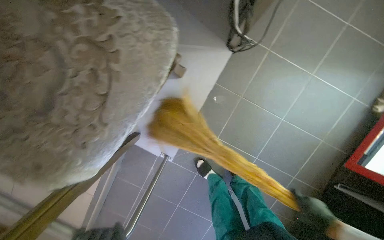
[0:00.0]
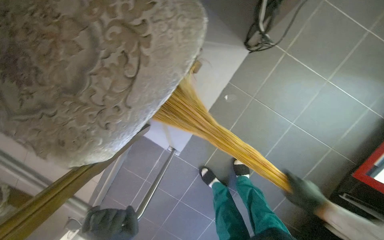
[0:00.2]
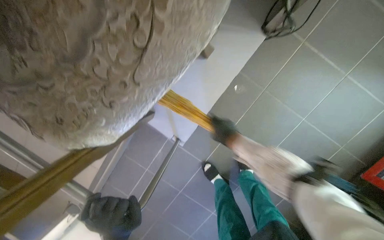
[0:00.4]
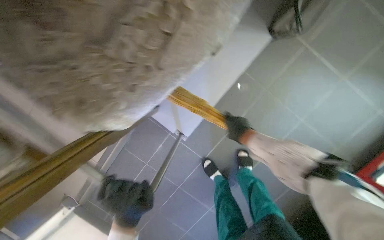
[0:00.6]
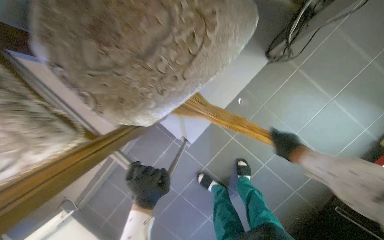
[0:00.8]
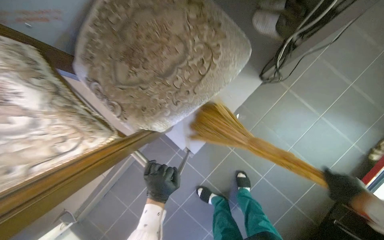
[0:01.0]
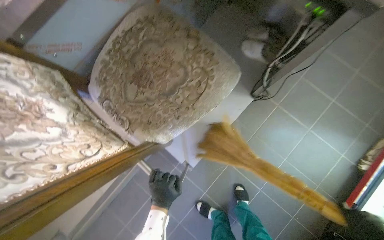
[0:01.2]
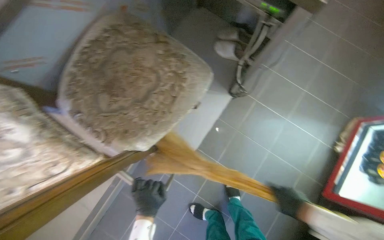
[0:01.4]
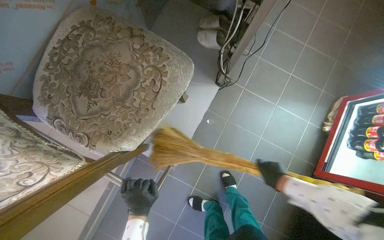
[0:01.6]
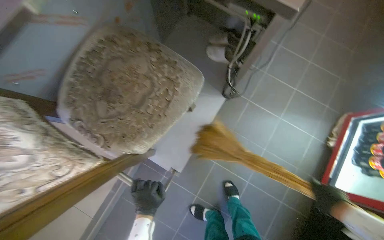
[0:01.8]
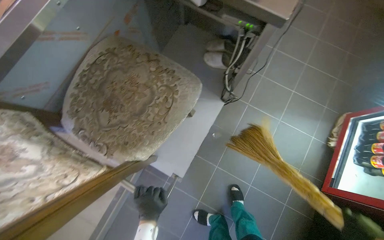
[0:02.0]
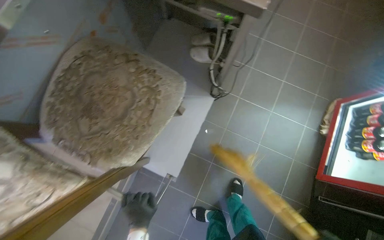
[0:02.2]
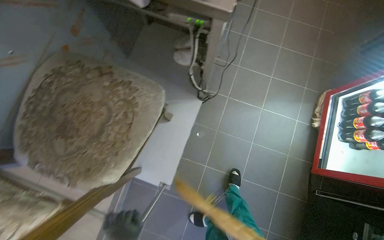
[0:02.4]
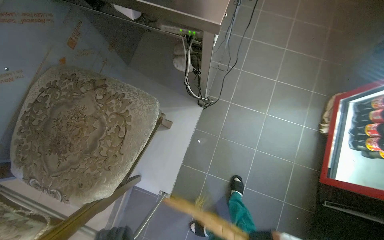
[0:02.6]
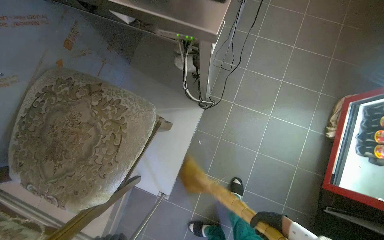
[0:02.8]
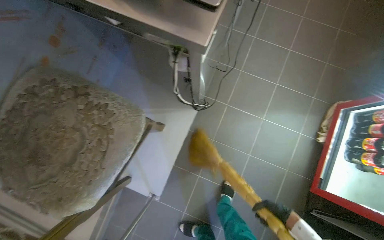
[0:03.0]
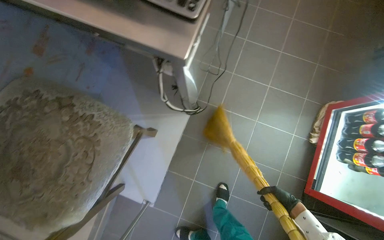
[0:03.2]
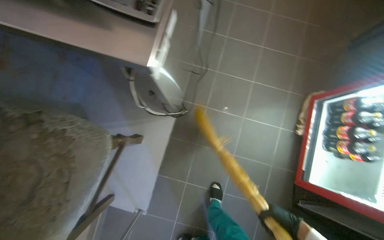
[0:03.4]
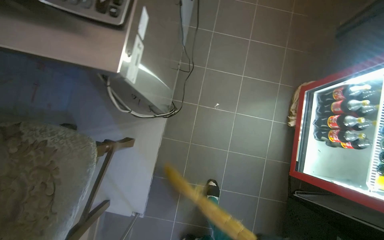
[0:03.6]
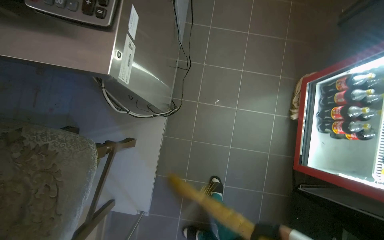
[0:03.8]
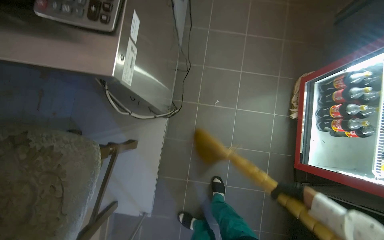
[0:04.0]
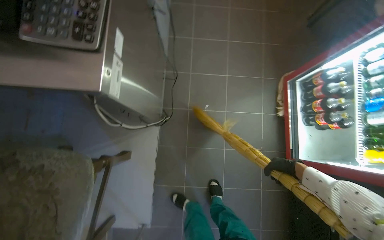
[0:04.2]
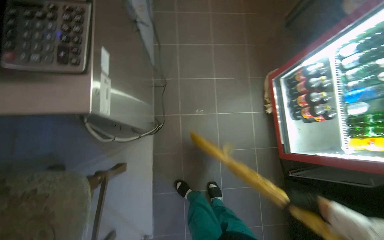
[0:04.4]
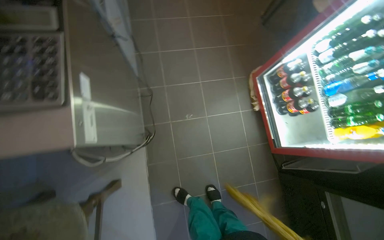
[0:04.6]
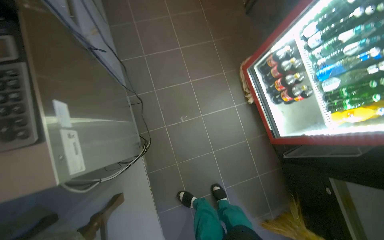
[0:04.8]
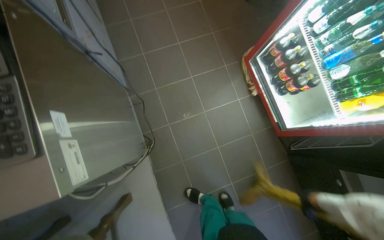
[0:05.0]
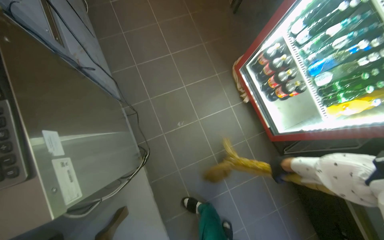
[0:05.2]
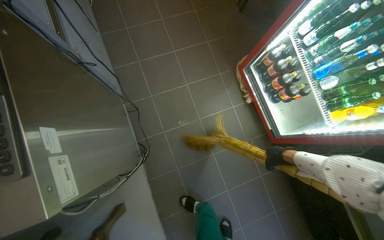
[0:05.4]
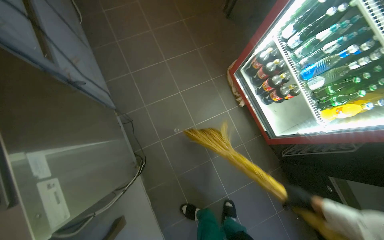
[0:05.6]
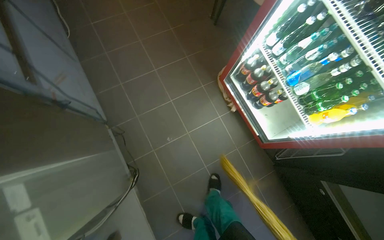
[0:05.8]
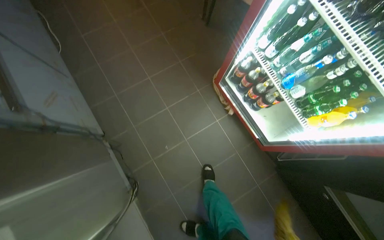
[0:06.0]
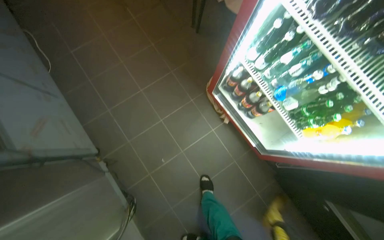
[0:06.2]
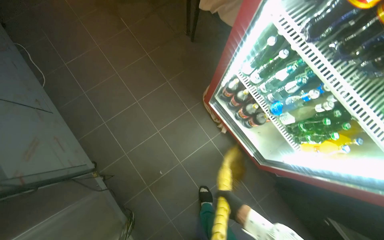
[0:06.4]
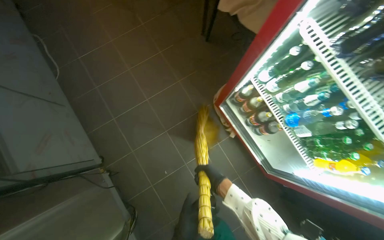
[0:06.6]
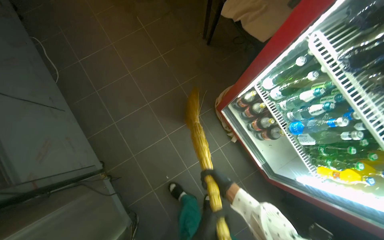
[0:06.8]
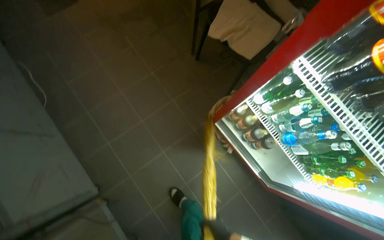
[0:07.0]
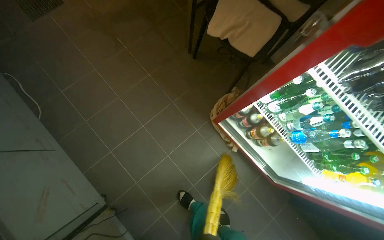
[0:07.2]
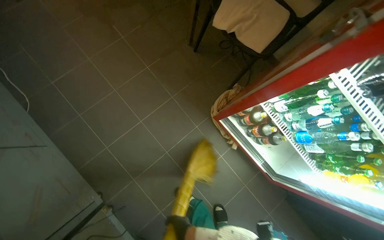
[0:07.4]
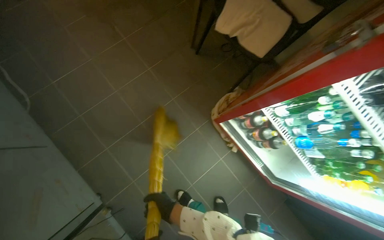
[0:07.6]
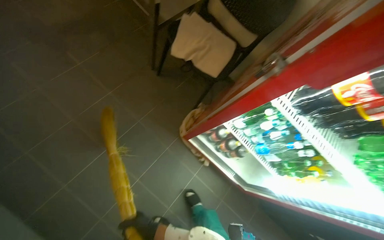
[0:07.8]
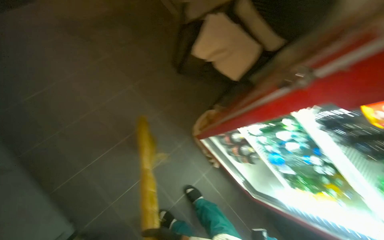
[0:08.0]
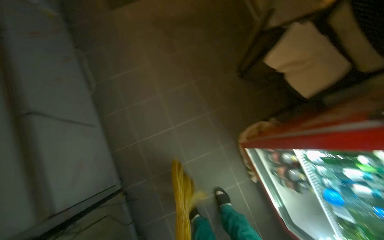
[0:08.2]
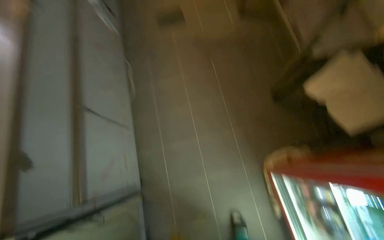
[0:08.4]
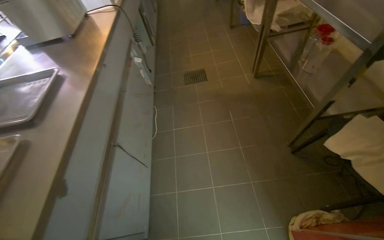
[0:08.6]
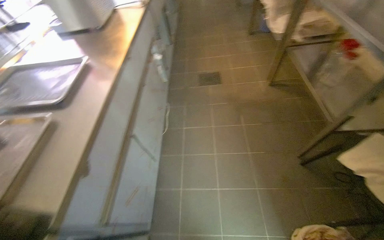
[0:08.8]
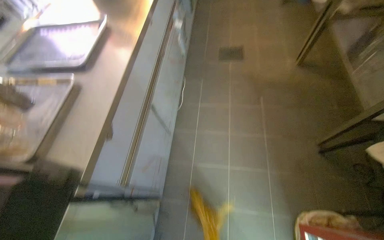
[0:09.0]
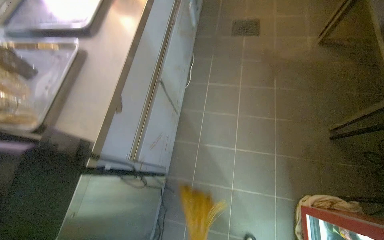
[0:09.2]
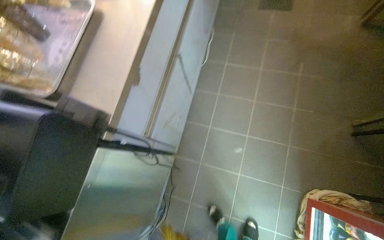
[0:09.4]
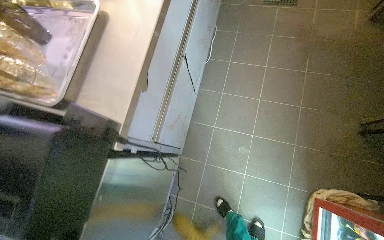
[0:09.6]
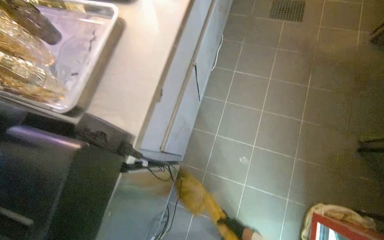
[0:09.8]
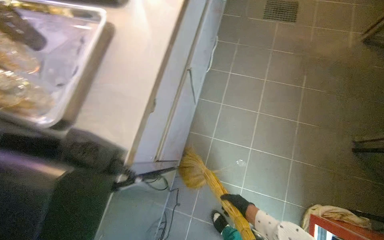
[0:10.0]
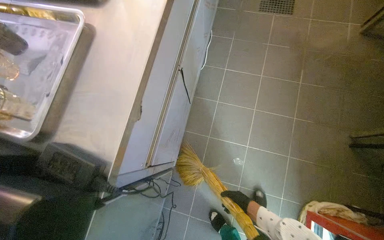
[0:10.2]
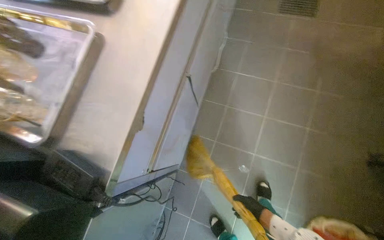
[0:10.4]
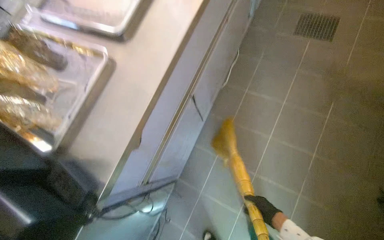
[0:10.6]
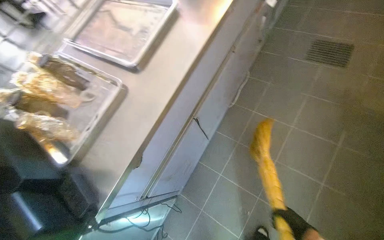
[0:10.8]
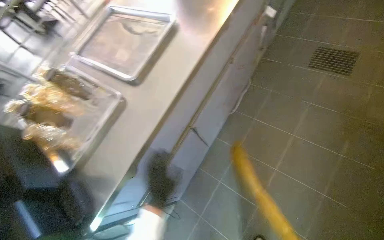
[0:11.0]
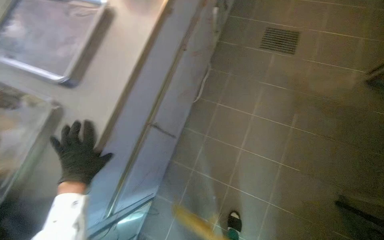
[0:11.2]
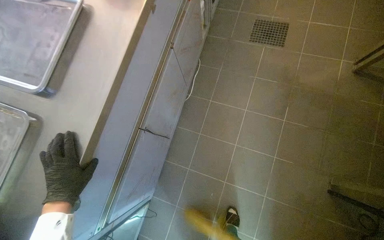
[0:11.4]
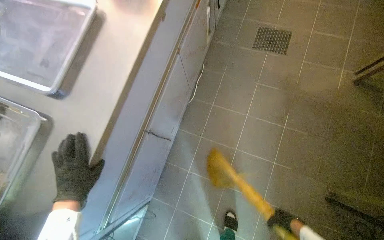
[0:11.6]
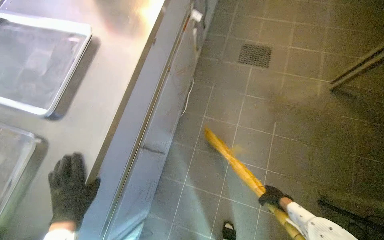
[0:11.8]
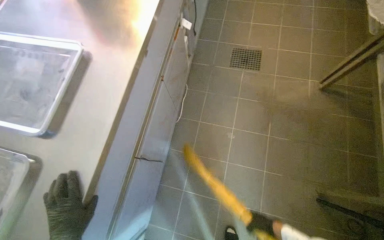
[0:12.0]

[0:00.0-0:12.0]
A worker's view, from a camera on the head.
Job: sweeping floor.
The whole recording: Sweeping kitchen floor. The worker sweeps the kitchen floor with a broom and dustpan.
0:00.0 to 0:01.6: The view tilts about 15 degrees upward.
0:04.4 to 0:06.0: The scene rotates counterclockwise by some 30 degrees.
0:06.0 to 0:07.6: The camera travels some 40 cm.
0:07.6 to 0:09.0: The wearer's head swings approximately 50 degrees to the left. The wearer looks some 15 degrees further upward.
0:09.0 to 0:10.4: The camera pitches downward, by roughly 20 degrees.

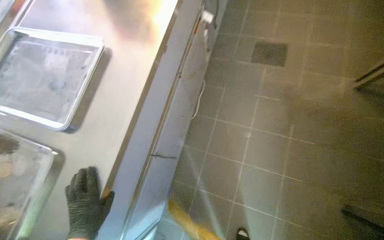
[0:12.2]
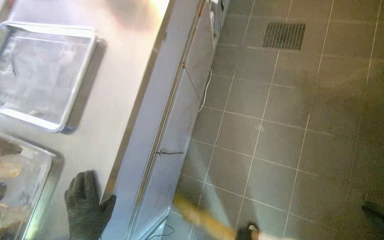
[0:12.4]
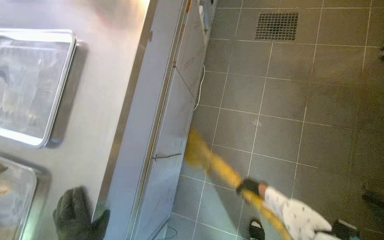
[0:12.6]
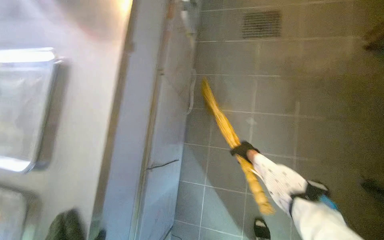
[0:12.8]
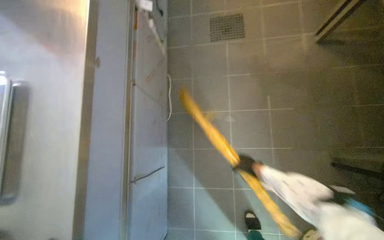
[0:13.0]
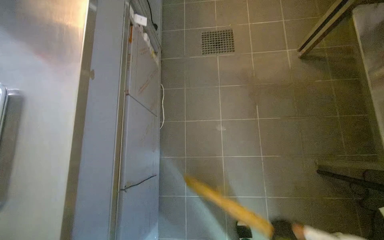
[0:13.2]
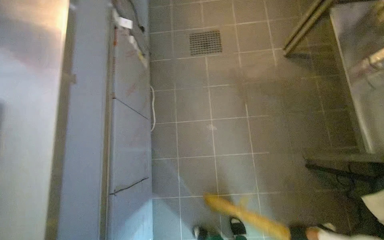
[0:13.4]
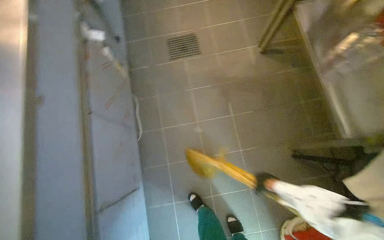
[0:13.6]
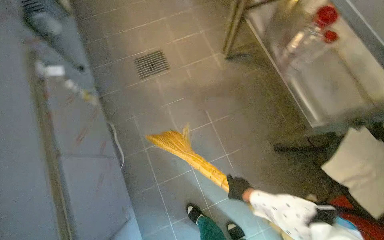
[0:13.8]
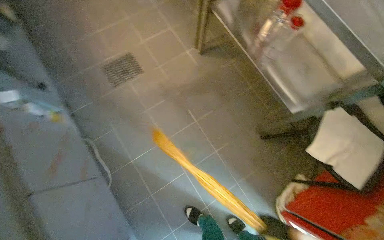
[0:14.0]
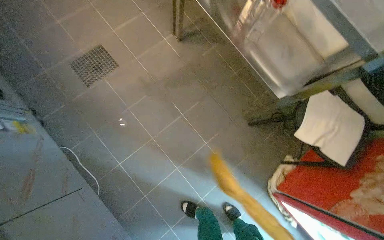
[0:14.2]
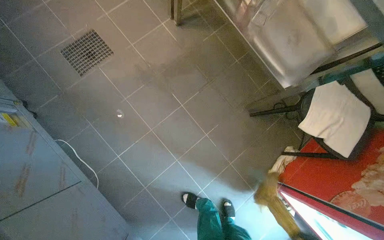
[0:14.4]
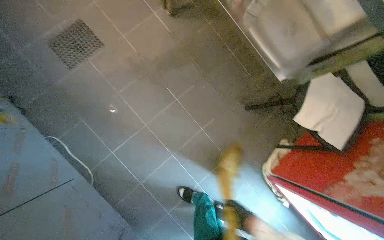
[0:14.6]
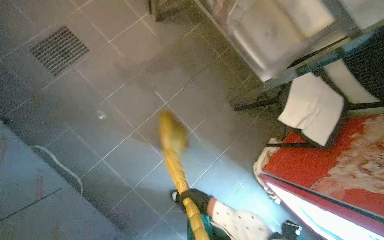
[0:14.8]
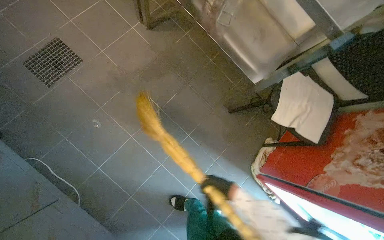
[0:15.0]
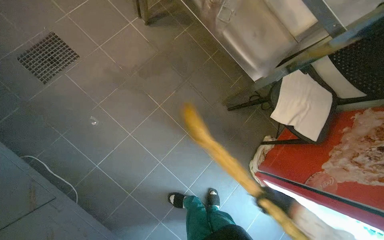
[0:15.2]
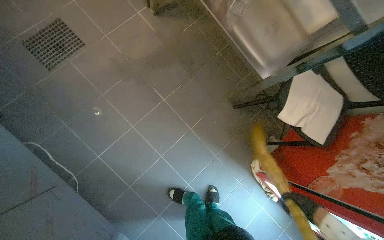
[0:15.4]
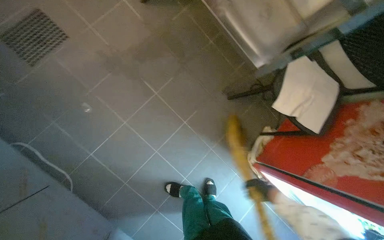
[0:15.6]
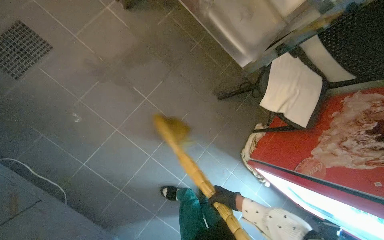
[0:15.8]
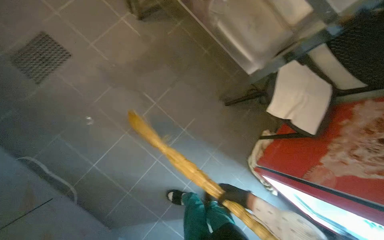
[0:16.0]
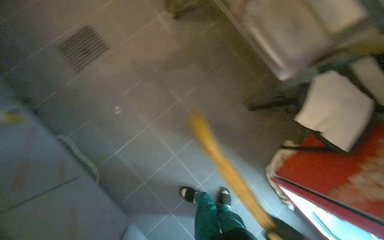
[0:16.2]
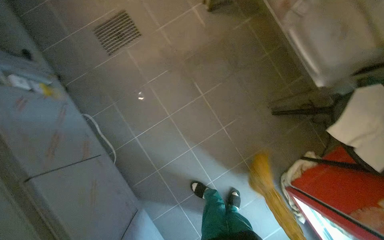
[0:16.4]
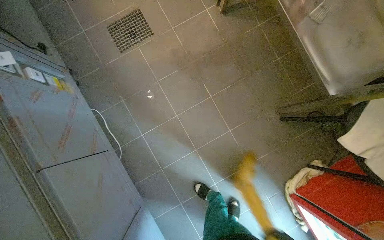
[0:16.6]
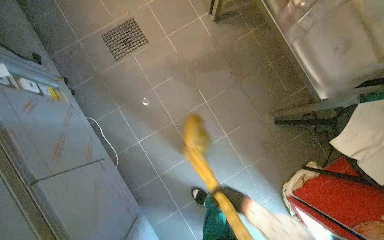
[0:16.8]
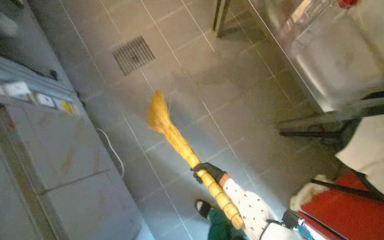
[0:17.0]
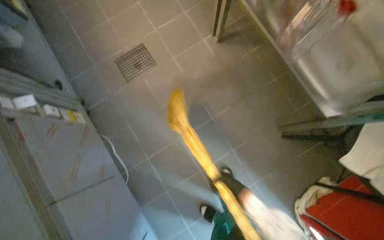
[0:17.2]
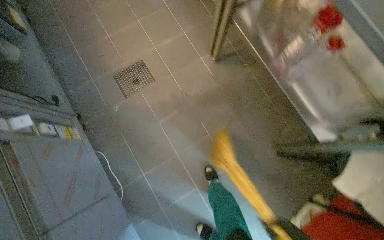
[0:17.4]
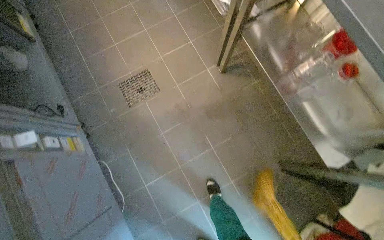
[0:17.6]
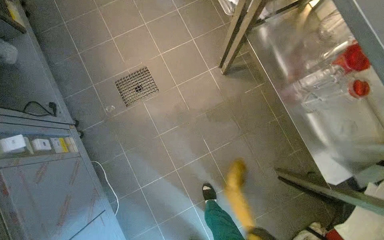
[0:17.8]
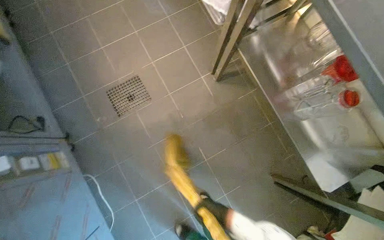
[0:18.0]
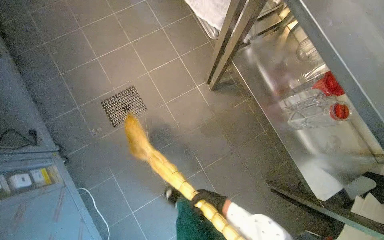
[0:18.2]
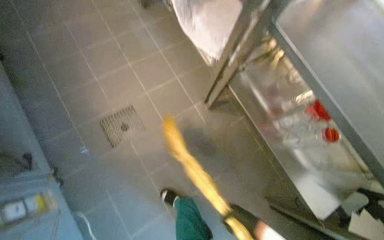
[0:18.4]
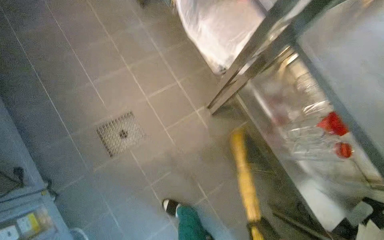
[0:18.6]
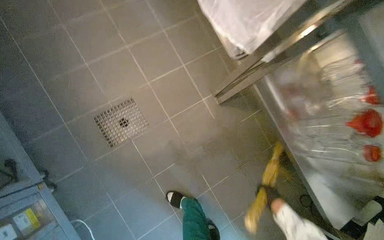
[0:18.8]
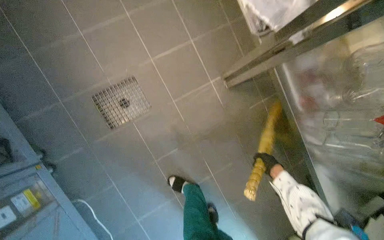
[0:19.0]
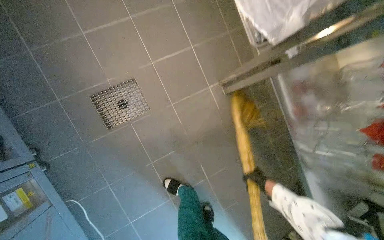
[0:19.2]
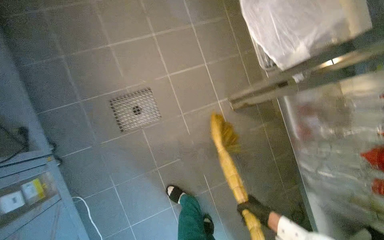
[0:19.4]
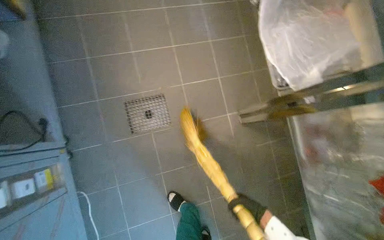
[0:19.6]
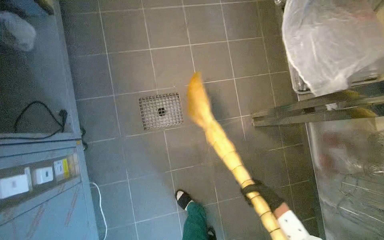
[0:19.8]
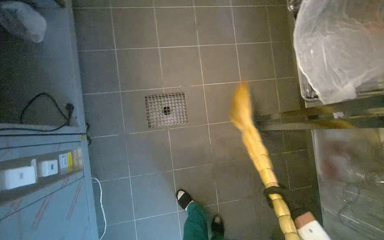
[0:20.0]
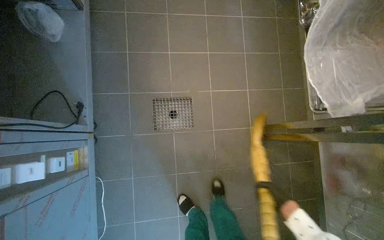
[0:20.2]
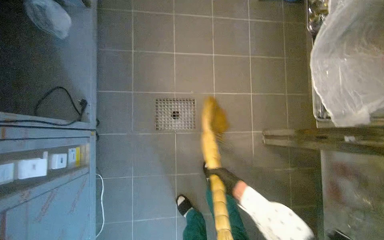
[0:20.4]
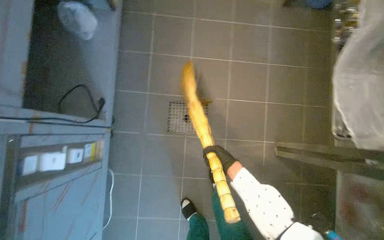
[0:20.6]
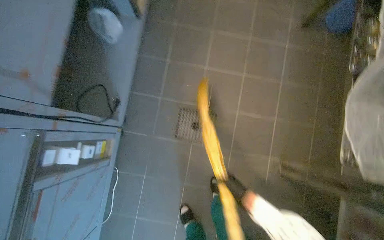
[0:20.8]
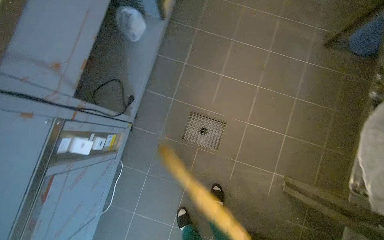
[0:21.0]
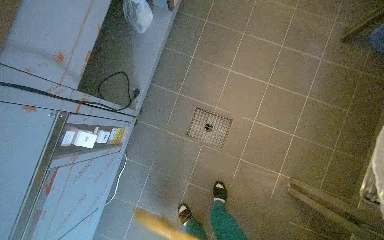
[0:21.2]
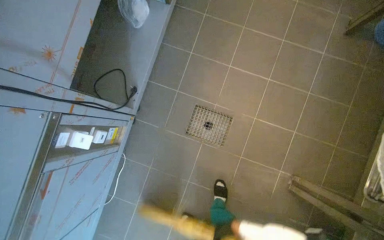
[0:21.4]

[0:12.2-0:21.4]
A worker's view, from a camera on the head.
Job: sweeping floor.
The whole recording: Sweeping kitchen floor. The worker sweeps the kitchen floor with a broom and dustpan.
0:12.2 to 0:13.8: The wearer's head swings some 40 degrees to the right.
0:13.8 to 0:15.2: The wearer's head swings roughly 25 degrees to the right.
0:15.2 to 0:16.8: The wearer's head swings approximately 20 degrees to the left.
0:16.8 to 0:18.4: The wearer moves approximately 50 cm.
0:19.8 to 0:21.4: The scene rotates clockwise by some 30 degrees.
